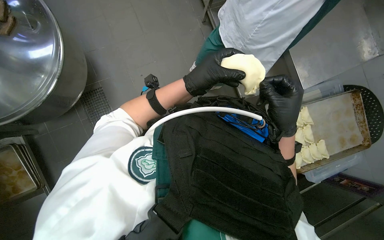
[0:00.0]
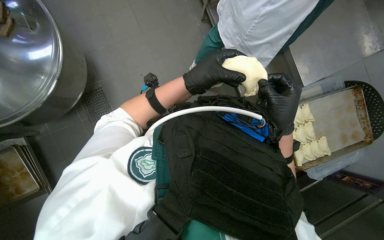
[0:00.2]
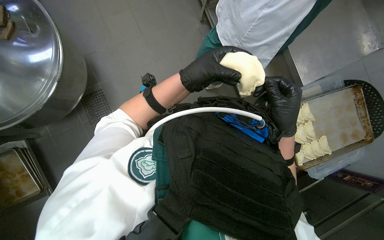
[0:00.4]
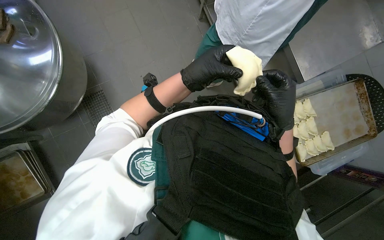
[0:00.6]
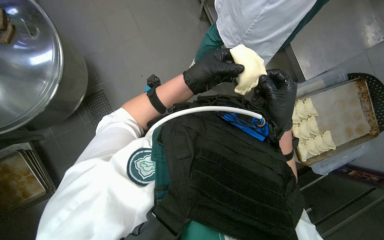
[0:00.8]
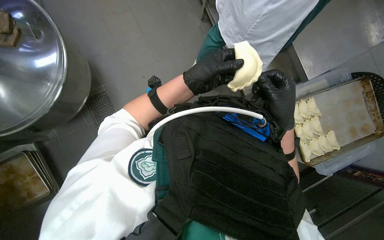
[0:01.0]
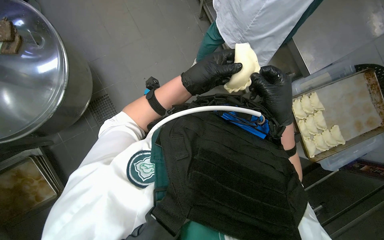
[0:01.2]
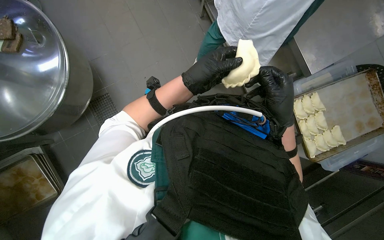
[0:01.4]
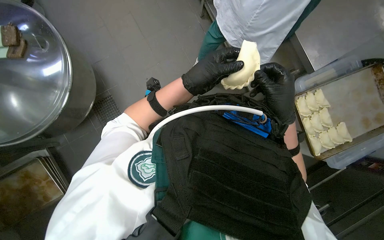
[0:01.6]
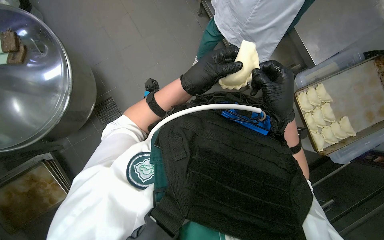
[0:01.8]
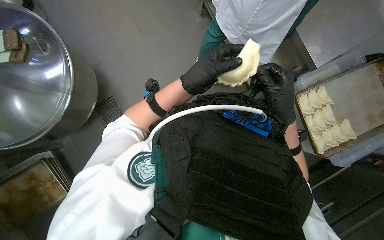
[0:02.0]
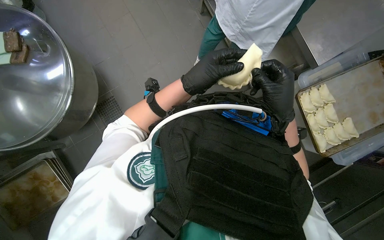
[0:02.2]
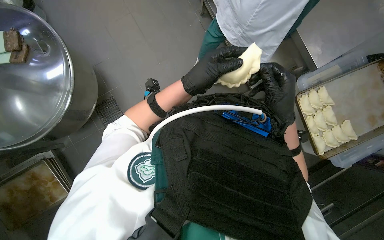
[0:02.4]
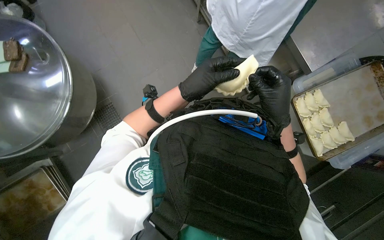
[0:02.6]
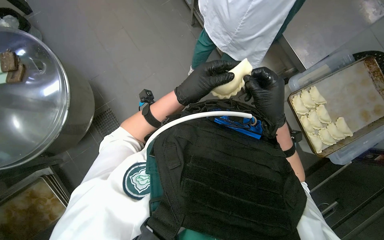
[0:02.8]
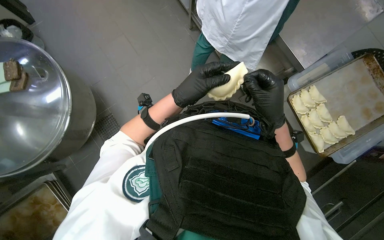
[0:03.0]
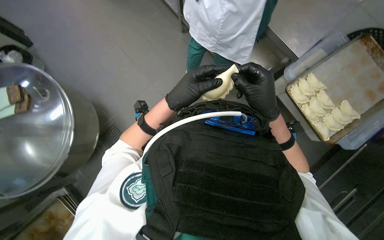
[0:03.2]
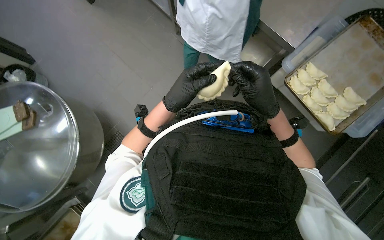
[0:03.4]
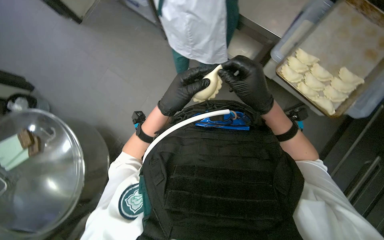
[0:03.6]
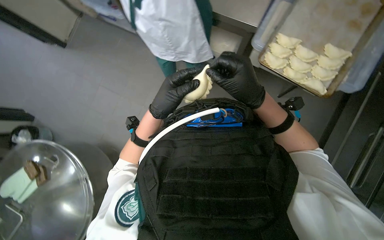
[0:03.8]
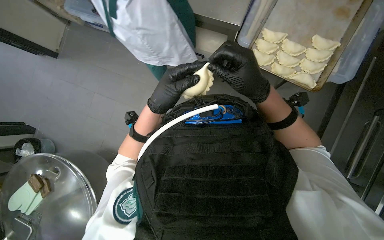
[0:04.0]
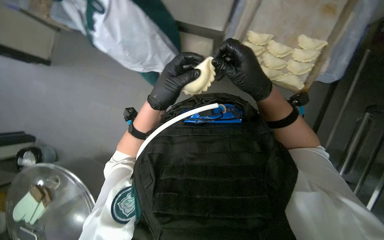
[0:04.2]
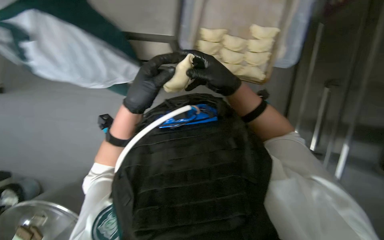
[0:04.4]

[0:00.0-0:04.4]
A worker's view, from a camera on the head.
Job: preparing food.
The whole recording: Making meat dumplings. The worker adds meat filling to dough circles, folds them, and places them on a tray.
0:00.0 to 0:03.0: The hands make small movements and keep their place.
0:03.0 to 0:04.4: Everything in view rotates some 45 degrees counterclockwise.

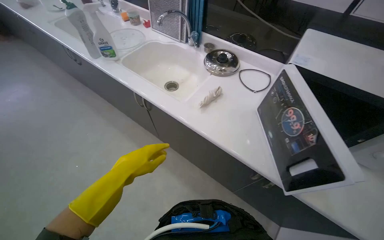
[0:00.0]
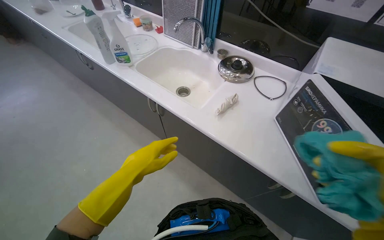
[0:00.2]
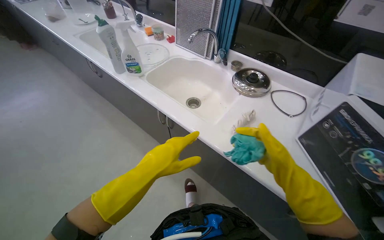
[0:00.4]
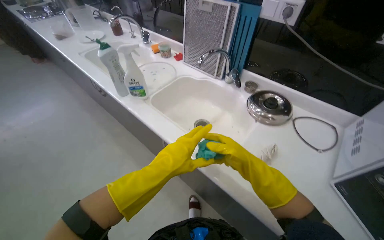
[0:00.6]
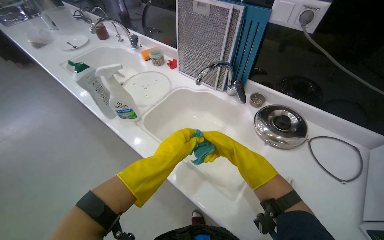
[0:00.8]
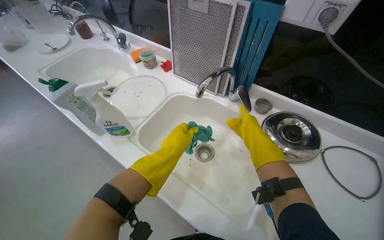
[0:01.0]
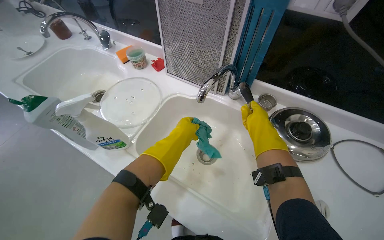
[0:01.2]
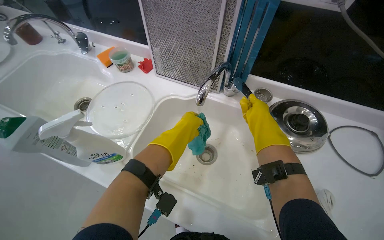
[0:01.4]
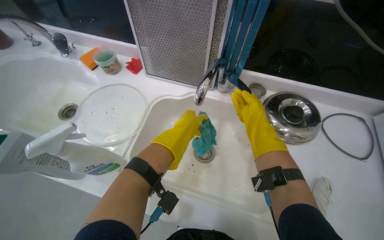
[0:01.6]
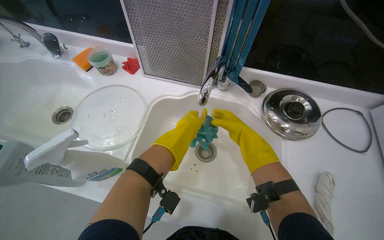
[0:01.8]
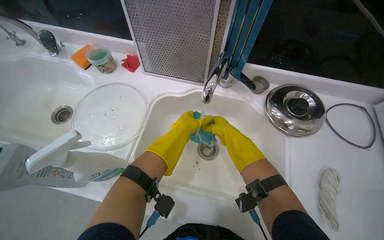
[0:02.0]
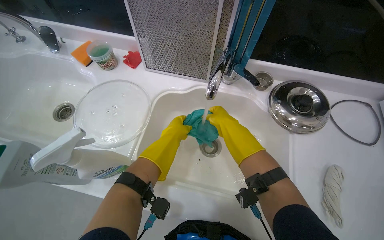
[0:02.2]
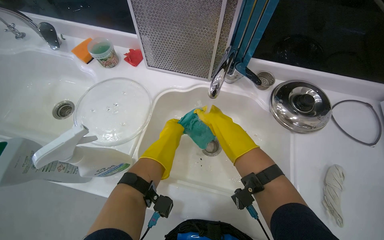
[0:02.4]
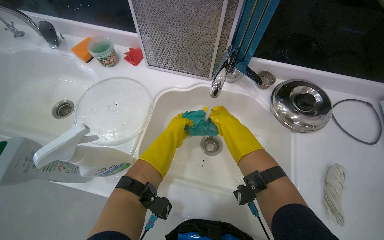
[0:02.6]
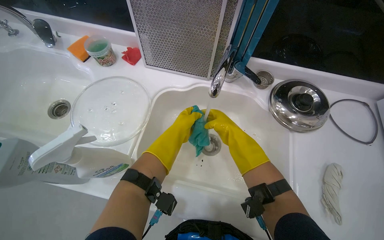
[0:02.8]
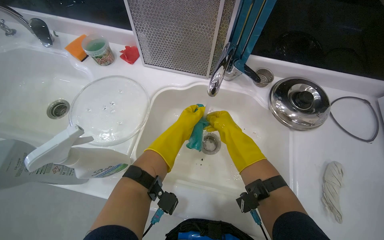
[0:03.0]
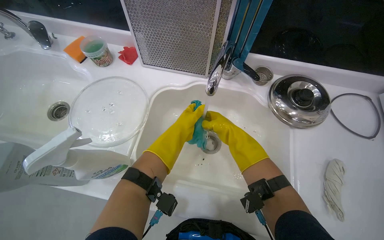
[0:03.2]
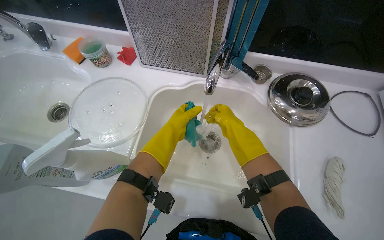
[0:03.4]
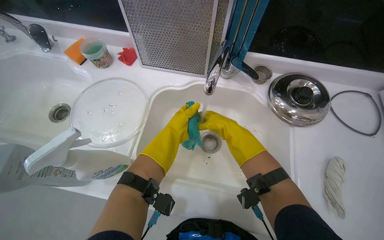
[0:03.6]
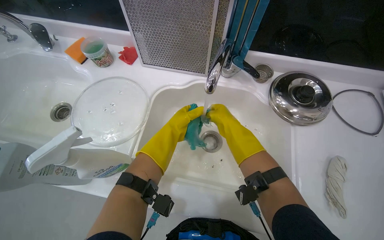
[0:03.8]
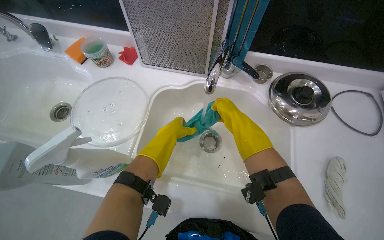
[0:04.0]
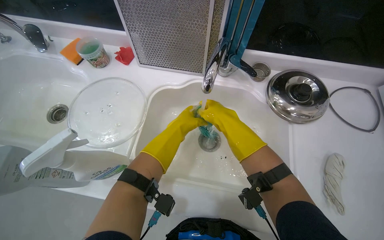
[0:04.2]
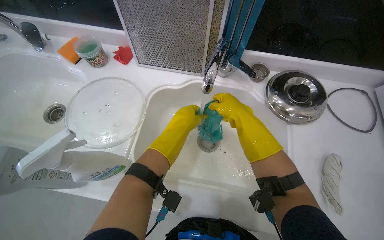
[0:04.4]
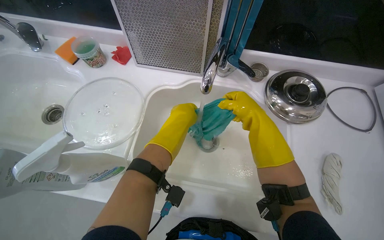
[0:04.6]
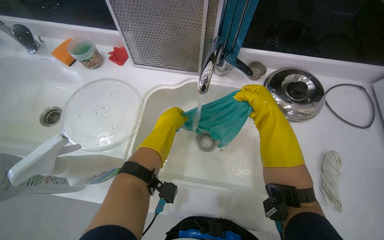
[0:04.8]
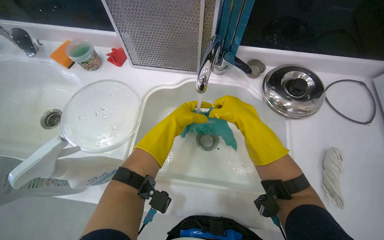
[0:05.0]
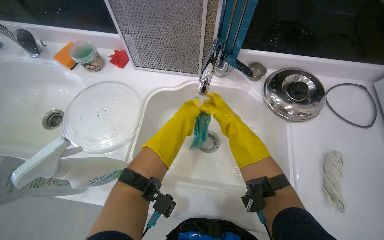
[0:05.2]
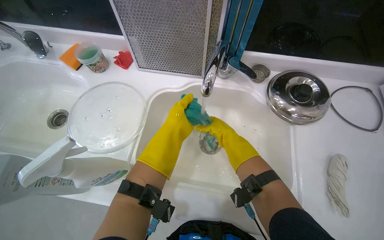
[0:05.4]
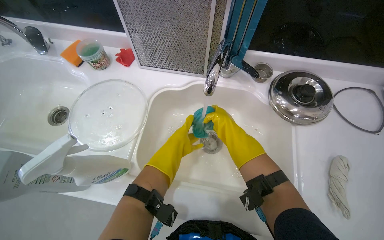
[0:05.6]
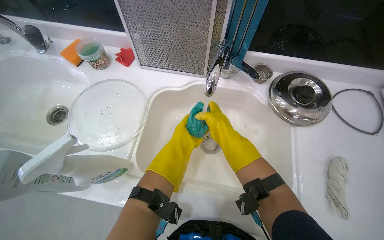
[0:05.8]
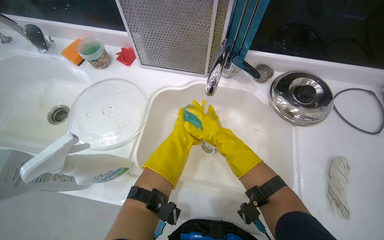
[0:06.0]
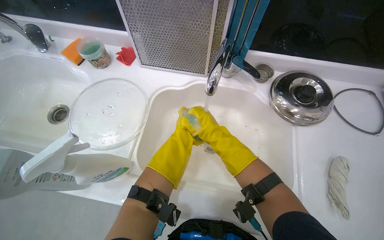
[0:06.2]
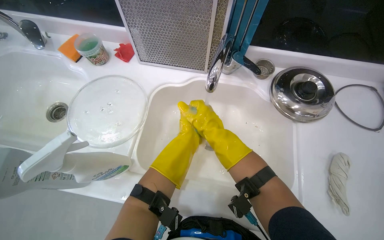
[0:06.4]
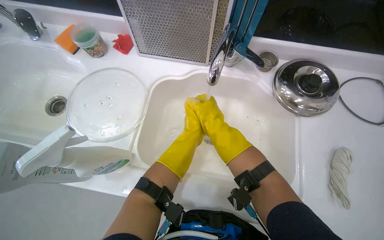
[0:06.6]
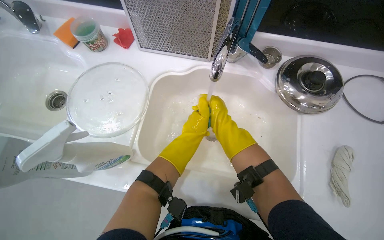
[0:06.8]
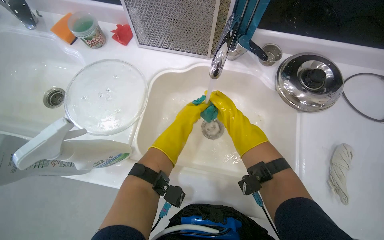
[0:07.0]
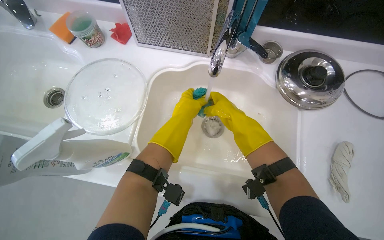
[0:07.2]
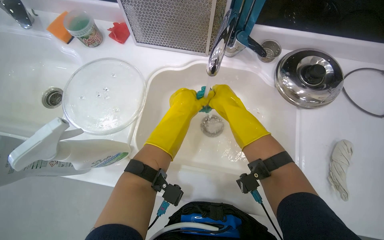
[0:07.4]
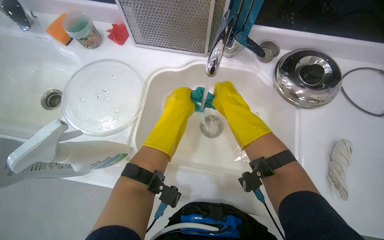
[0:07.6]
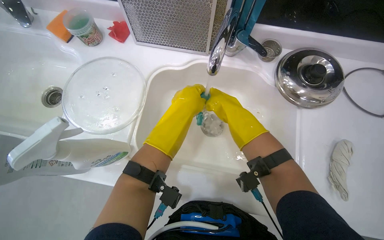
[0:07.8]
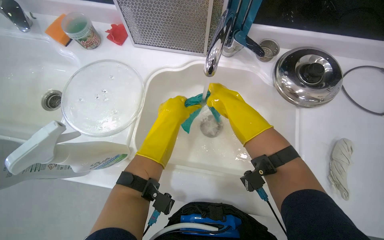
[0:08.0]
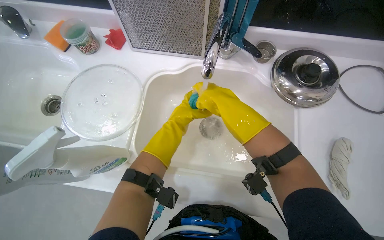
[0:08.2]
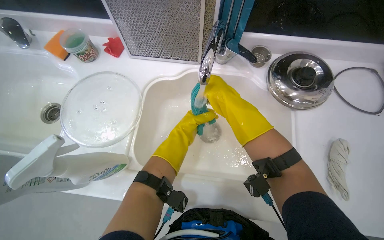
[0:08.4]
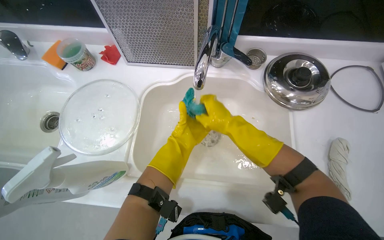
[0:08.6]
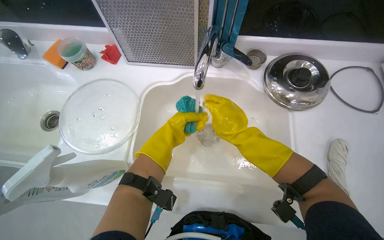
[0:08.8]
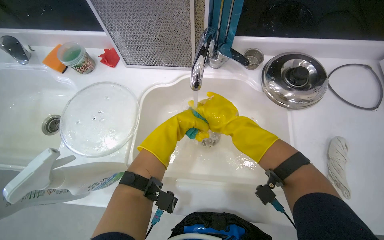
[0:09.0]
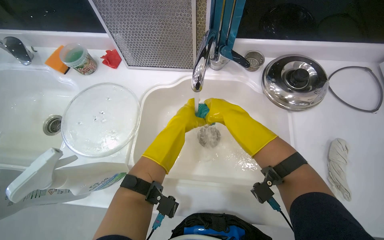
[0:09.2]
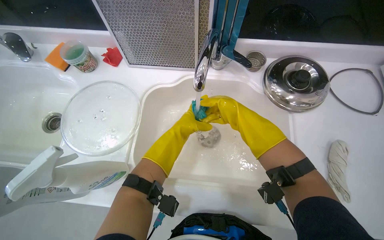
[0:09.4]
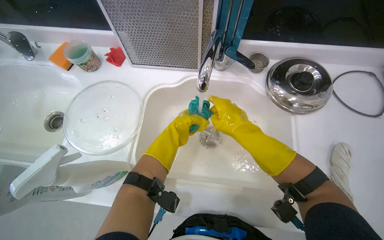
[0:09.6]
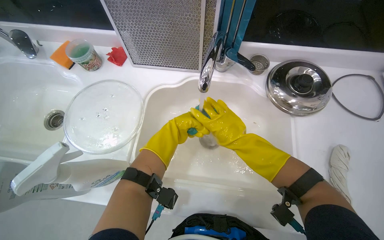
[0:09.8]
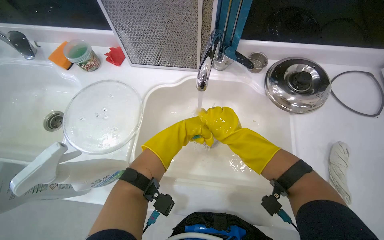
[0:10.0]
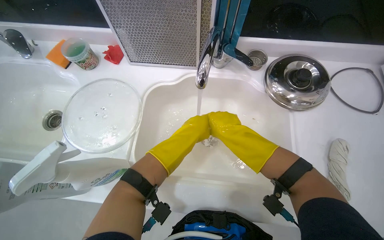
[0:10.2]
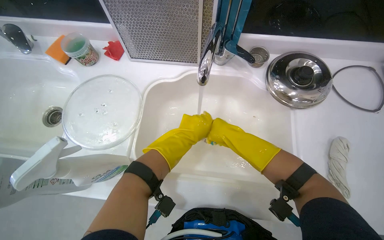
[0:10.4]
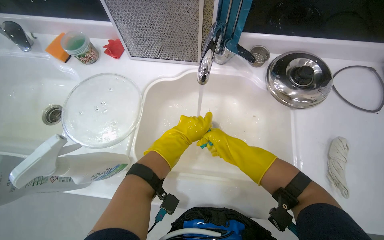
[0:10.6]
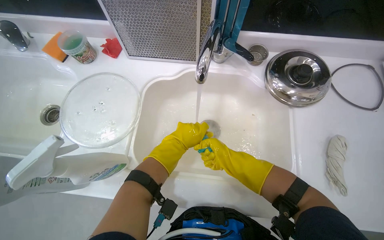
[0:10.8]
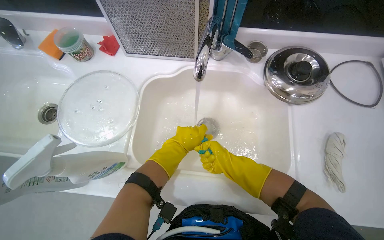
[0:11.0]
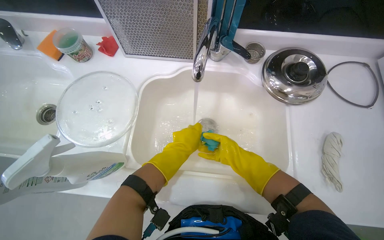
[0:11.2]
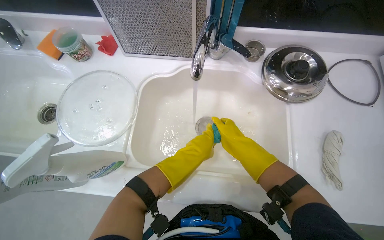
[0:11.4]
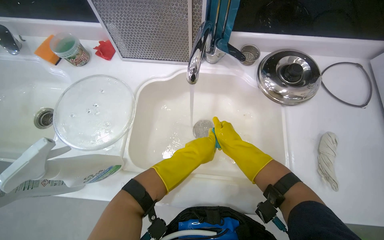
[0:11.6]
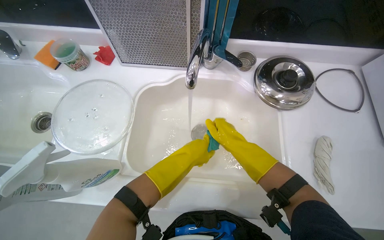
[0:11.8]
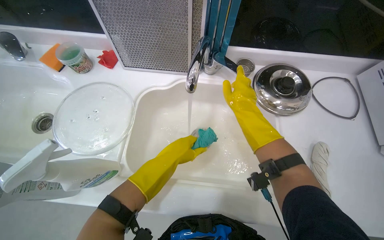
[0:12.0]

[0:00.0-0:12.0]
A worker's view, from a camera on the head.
Job: preparing cleaning supplies.
The whole recording: Rinsing and wringing cleaning cloths. The worker rinses and wrings out cleaning cloths in the kitchen sink.
0:00.0 to 0:01.6: The head travels some 70 cm.
0:01.6 to 0:03.0: The right hand goes some 10 cm to the left.
0:03.0 to 0:04.4: The right hand shifts some 10 cm nearer to the camera.
0:04.4 to 0:06.0: The left hand goes nearer and farther, some 10 cm each way, reversing 2 times.
0:06.0 to 0:07.6: The left hand is displaced nearer to the camera by approximately 10 cm.
0:09.0 to 0:10.4: The right hand goes nearer and farther, about 10 cm each way, reversing 3 times.

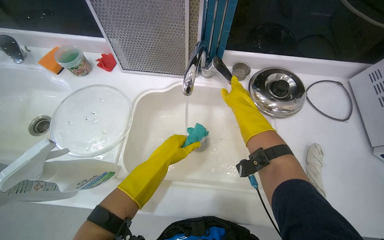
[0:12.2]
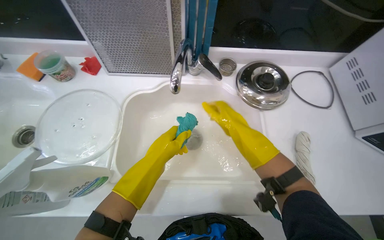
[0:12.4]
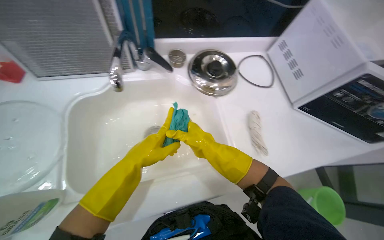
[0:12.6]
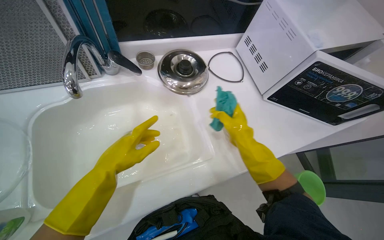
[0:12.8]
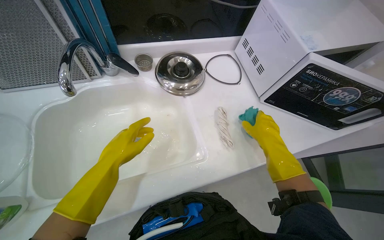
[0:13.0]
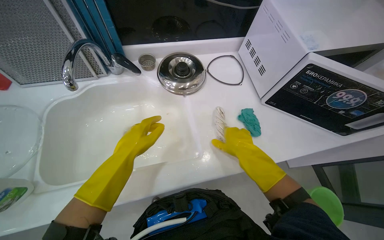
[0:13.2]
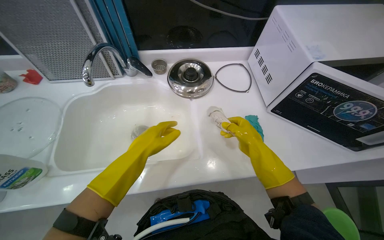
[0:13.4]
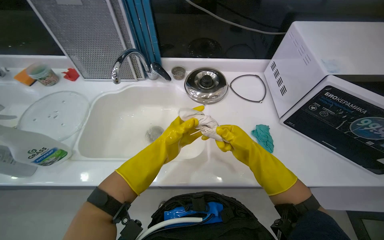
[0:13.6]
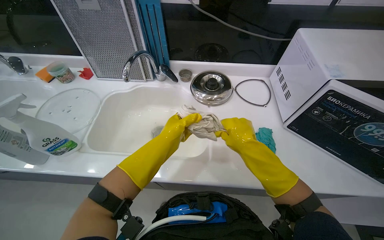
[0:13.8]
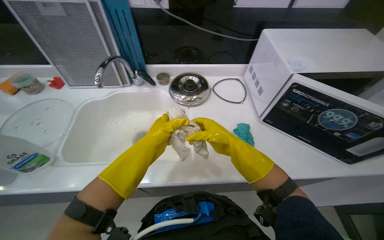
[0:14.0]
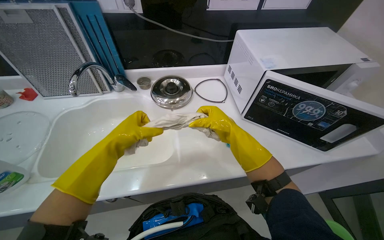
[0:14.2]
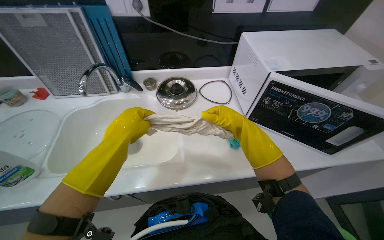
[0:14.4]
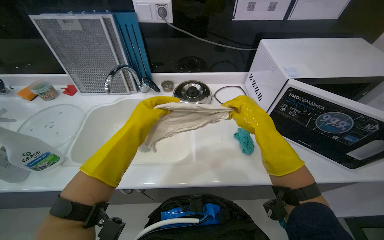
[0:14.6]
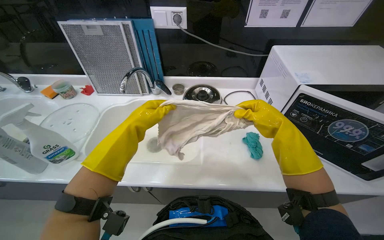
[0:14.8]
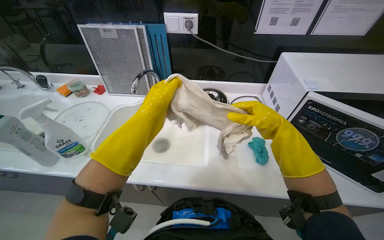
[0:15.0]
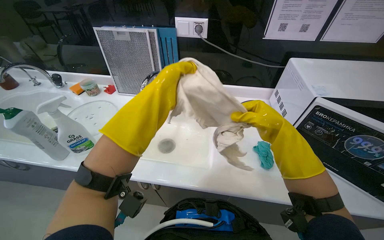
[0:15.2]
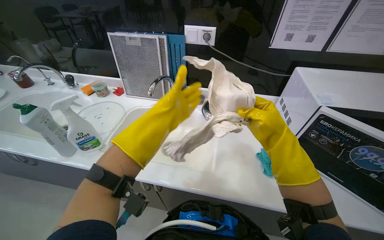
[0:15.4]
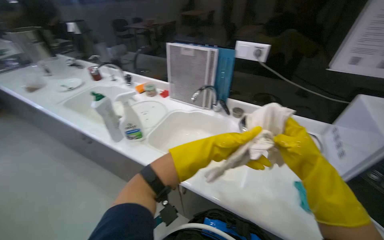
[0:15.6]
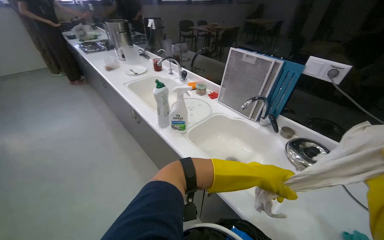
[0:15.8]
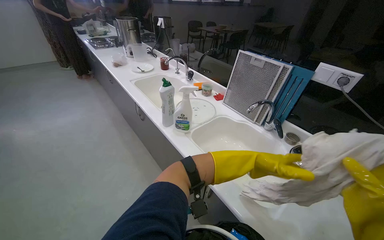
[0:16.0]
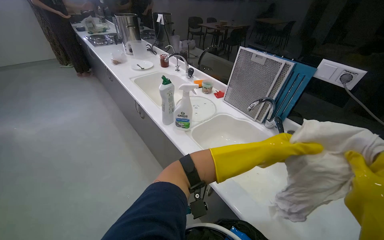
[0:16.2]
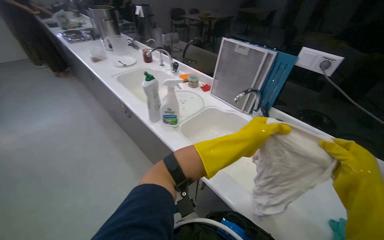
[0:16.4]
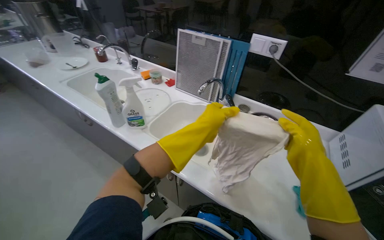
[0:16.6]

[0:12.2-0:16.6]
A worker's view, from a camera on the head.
Job: preparing cleaning supplies.
The whole recording: Rinsing and wringing cleaning cloths. The worker rinses and wrings out cleaning cloths in the kitchen sink.
0:13.6 to 0:15.2: The left hand is displaced nearer to the camera and up the picture by roughly 25 cm, while the right hand travels up the picture by approximately 10 cm.
0:15.2 to 0:16.6: The head rotates roughly 25 degrees to the left.
